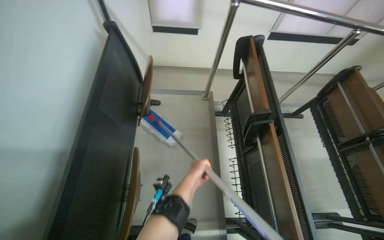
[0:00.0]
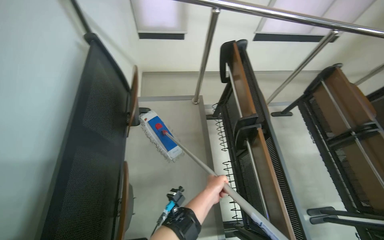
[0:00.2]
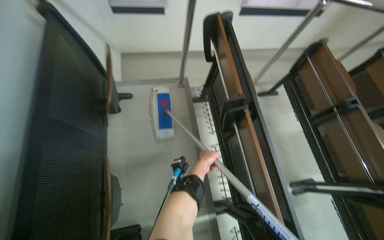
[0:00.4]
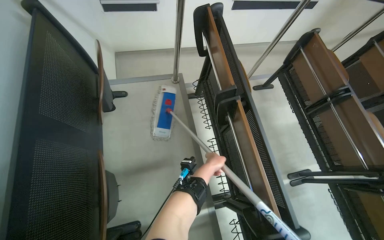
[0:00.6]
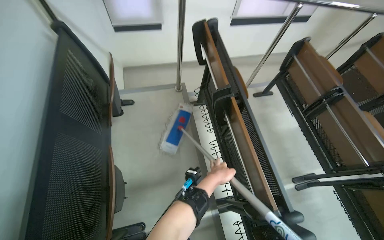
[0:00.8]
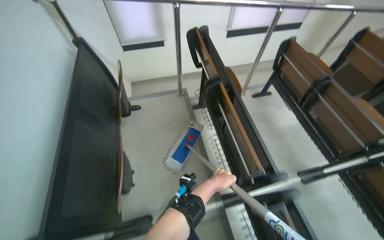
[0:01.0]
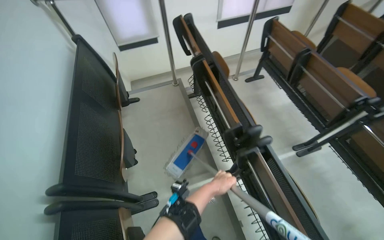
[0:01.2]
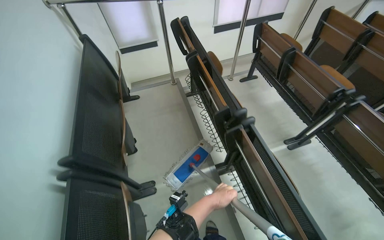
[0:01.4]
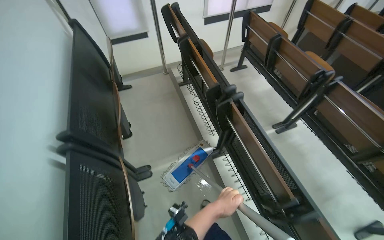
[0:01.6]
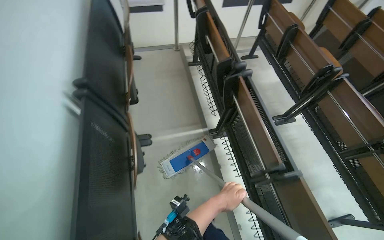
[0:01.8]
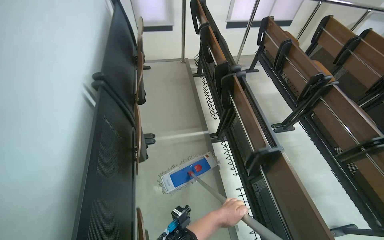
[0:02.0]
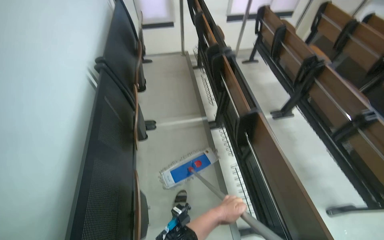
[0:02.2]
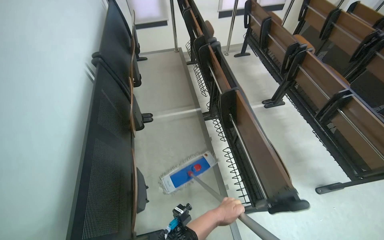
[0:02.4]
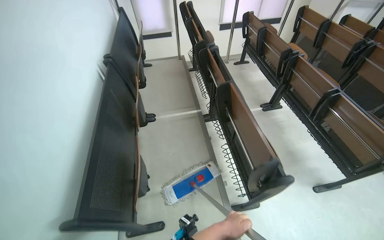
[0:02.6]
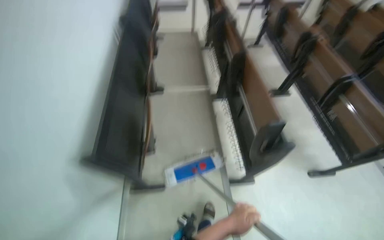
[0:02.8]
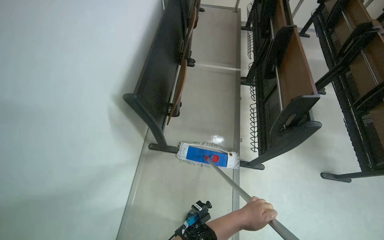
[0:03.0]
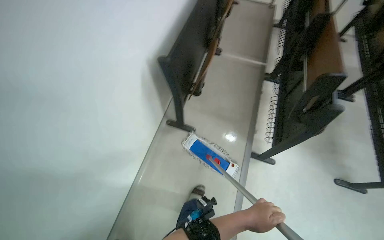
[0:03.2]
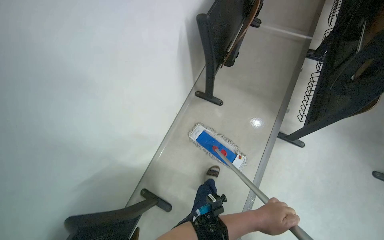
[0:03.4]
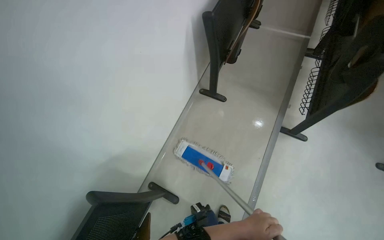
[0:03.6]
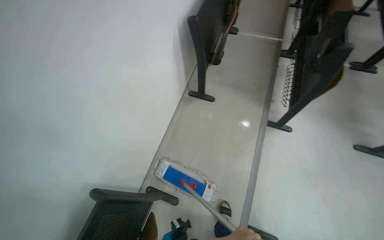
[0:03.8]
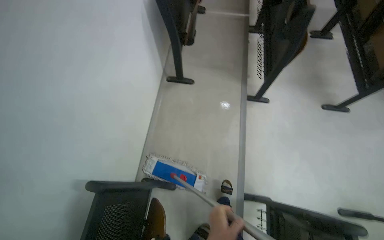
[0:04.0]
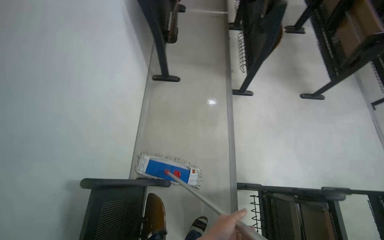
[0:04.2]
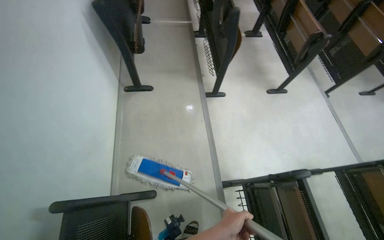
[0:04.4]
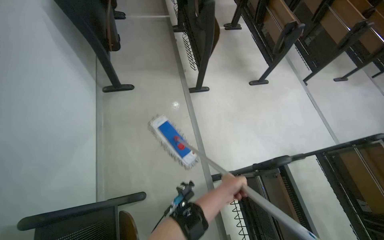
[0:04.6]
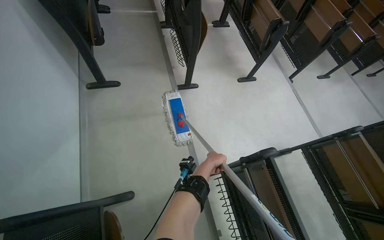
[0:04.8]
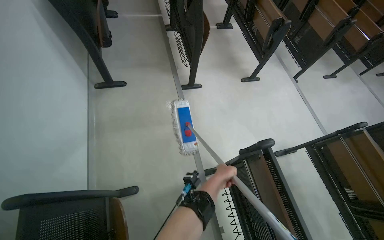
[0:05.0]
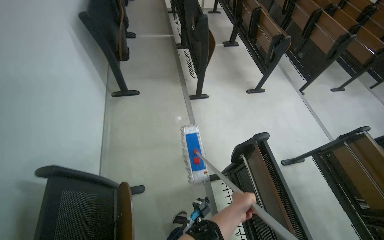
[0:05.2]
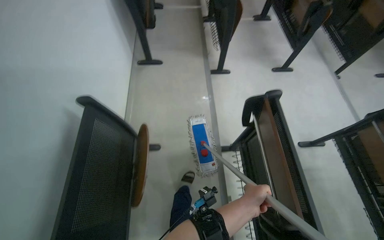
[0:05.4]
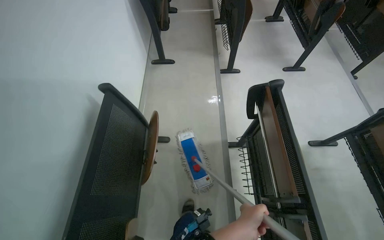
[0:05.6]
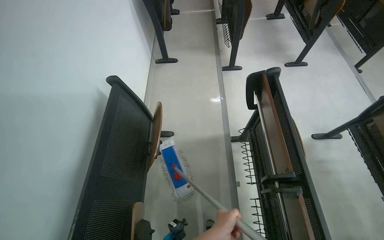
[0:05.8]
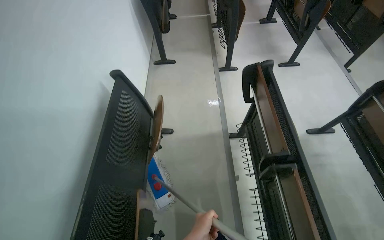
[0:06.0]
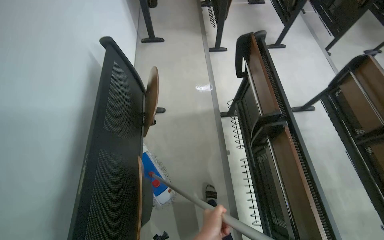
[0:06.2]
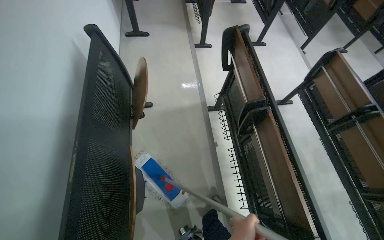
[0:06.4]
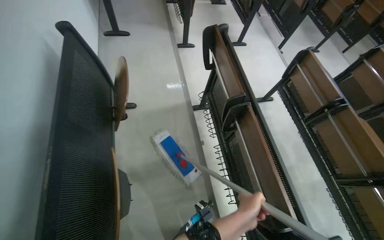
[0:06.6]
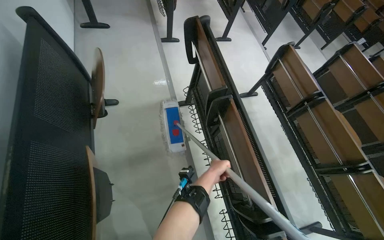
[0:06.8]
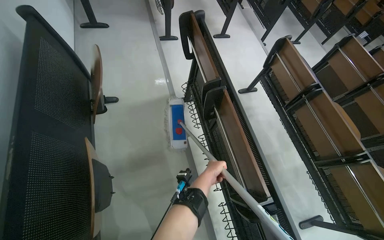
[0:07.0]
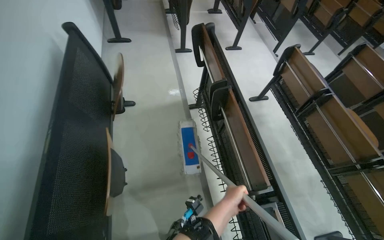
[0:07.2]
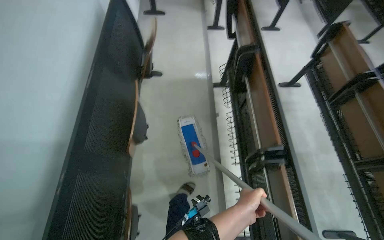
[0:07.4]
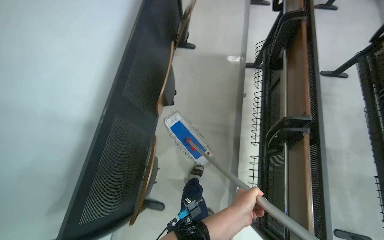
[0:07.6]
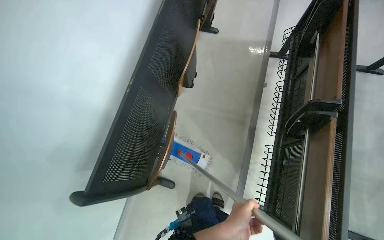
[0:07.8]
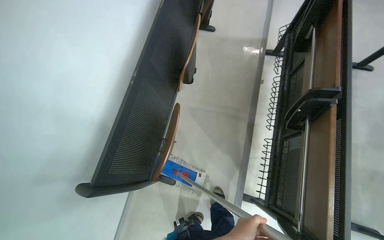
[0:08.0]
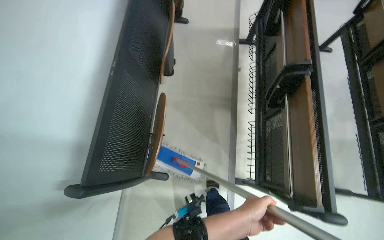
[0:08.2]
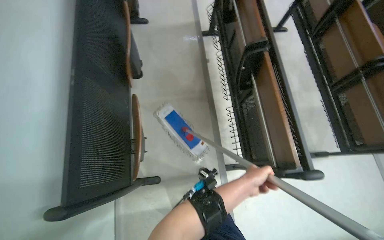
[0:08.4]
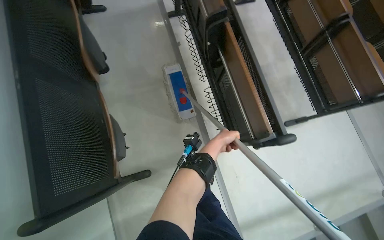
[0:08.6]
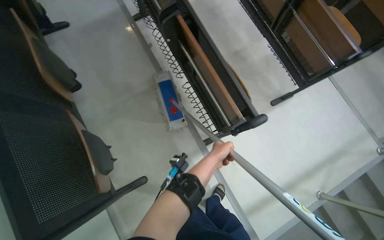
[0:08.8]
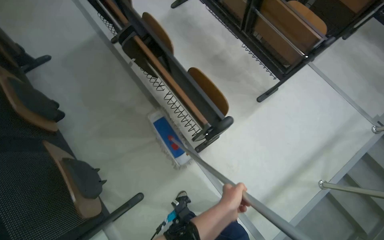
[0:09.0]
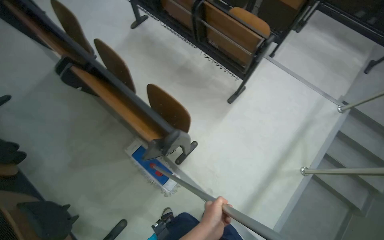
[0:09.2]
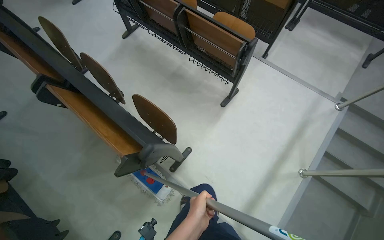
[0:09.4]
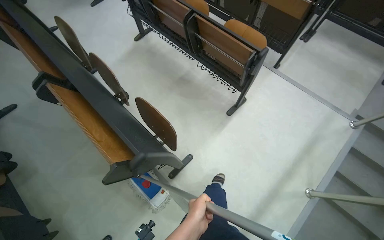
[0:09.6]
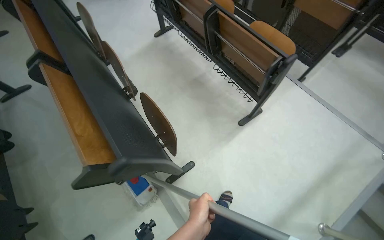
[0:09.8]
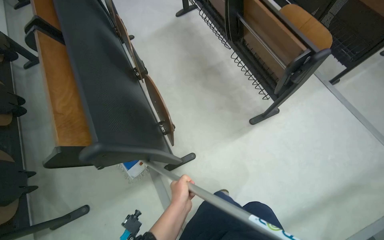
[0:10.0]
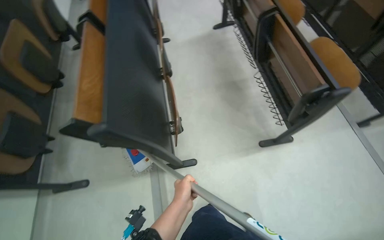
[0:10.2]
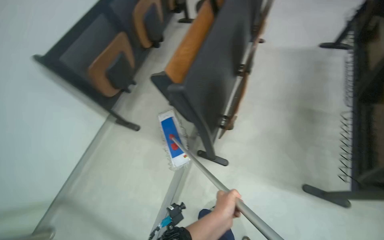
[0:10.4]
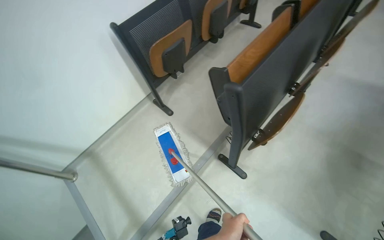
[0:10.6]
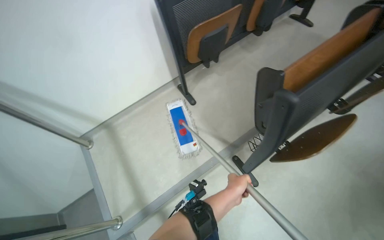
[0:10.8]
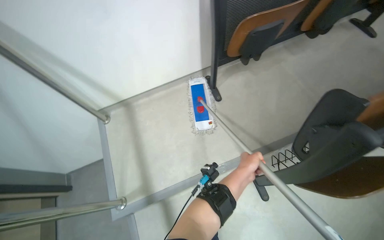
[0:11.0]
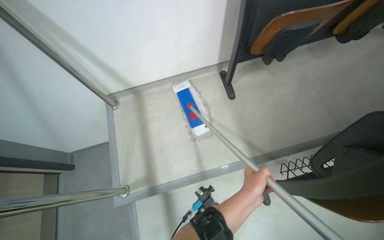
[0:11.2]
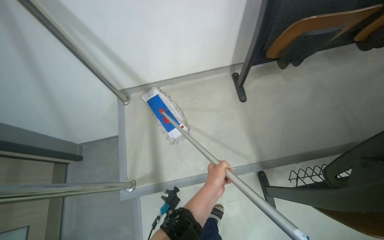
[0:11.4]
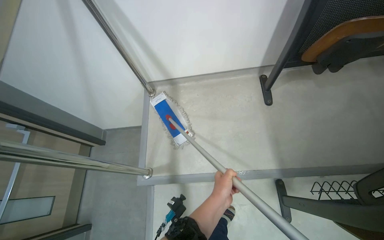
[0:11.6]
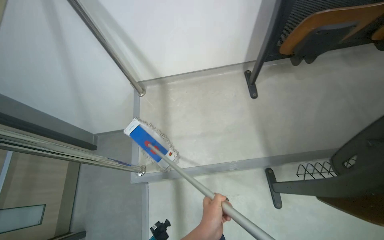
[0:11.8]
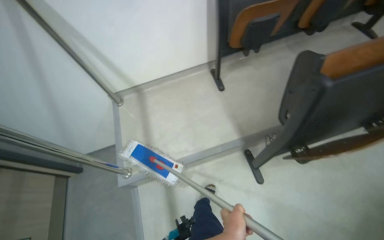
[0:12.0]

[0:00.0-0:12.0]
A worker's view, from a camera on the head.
Job: mopping floor.
The whole recording: Mopping lecture hall floor. The worker mops the floor in the lecture hall, moving the mop between rows of seats.
0.0 to 1.6 s: The wearer moves about 80 cm.
1.6 to 3.0 s: The camera is carried approximately 1 m. The wearer's head swings about 30 degrees to the left.
3.0 to 4.4 s: The wearer moves some 70 cm.
4.4 to 6.0 s: The head travels roughly 70 cm.
6.0 to 7.6 s: The camera is carried roughly 70 cm.
7.6 to 9.0 s: The wearer looks some 50 degrees further to the right.
9.0 to 10.4 s: The camera is carried some 50 cm. The head rotates roughly 60 degrees to the left.
10.4 to 12.0 s: The head turns to the left by approximately 50 degrees.

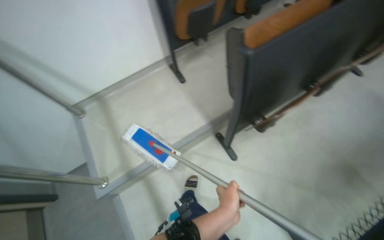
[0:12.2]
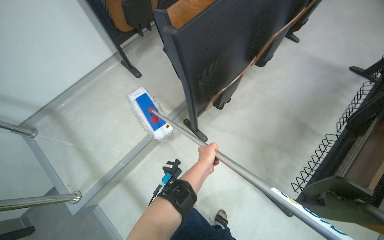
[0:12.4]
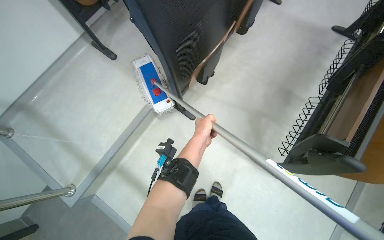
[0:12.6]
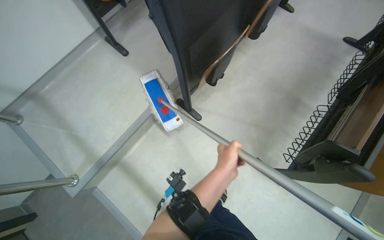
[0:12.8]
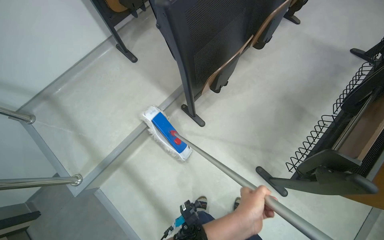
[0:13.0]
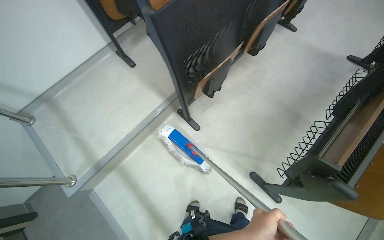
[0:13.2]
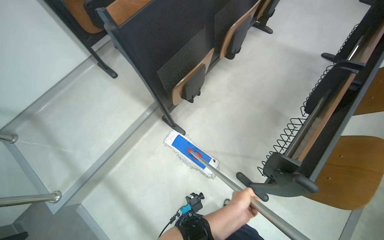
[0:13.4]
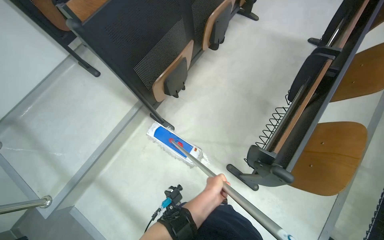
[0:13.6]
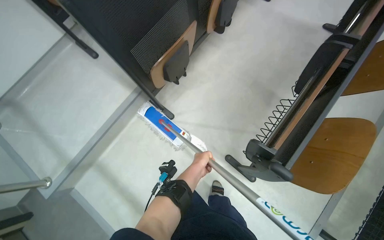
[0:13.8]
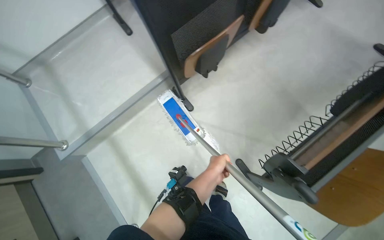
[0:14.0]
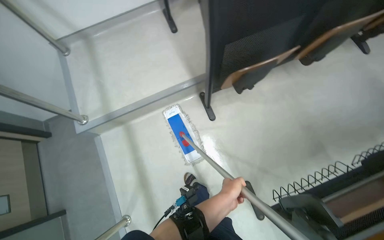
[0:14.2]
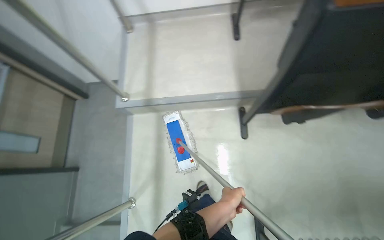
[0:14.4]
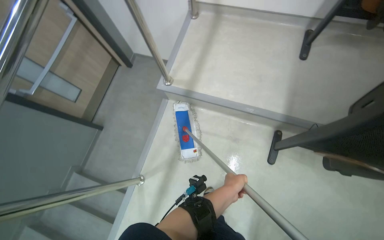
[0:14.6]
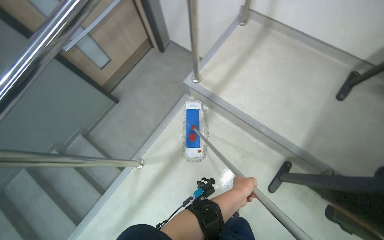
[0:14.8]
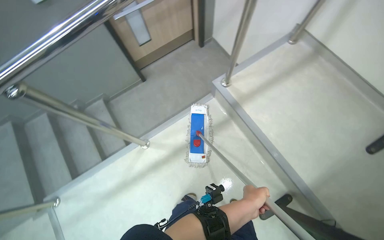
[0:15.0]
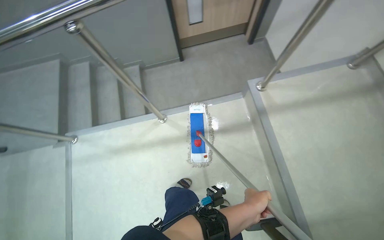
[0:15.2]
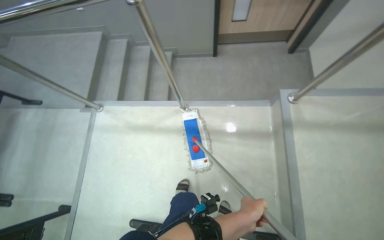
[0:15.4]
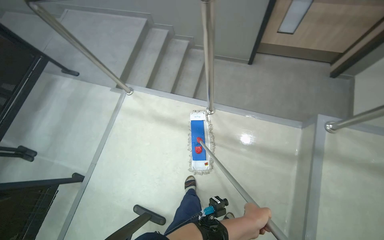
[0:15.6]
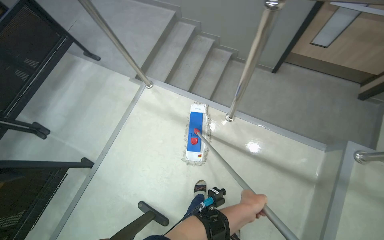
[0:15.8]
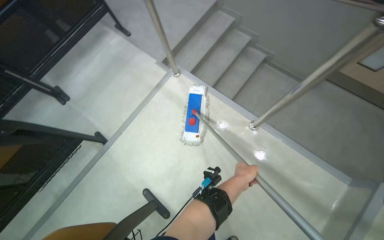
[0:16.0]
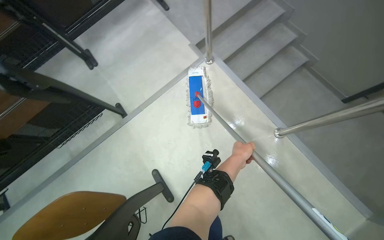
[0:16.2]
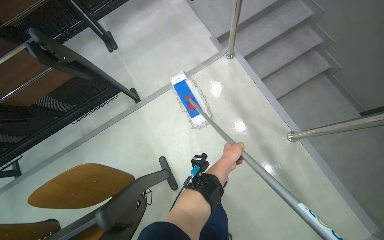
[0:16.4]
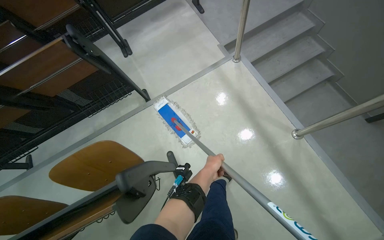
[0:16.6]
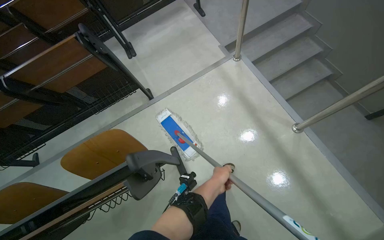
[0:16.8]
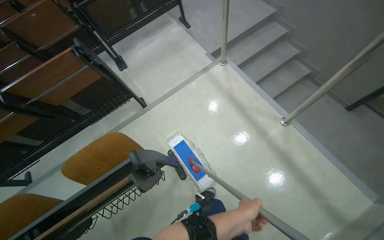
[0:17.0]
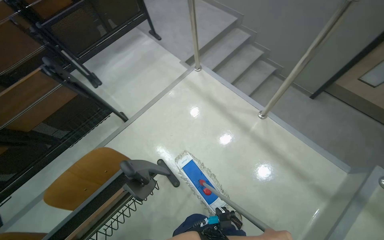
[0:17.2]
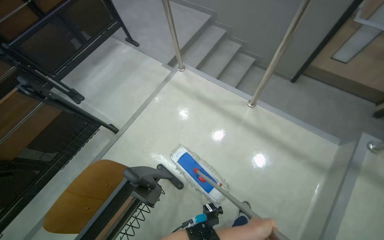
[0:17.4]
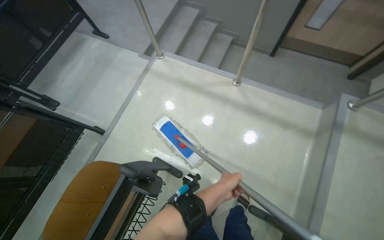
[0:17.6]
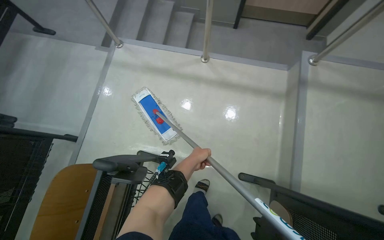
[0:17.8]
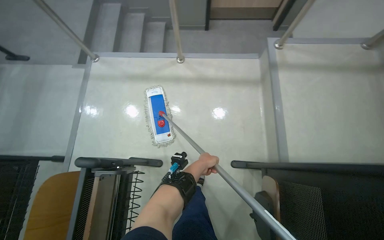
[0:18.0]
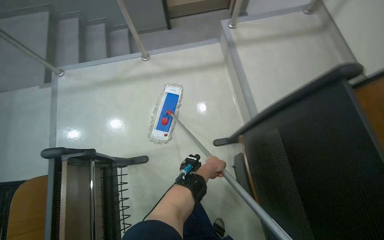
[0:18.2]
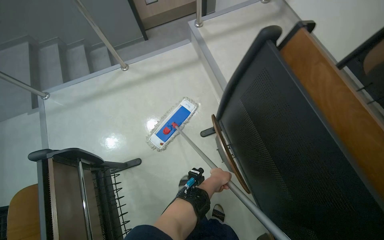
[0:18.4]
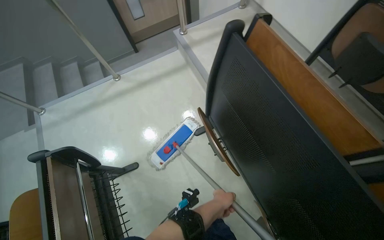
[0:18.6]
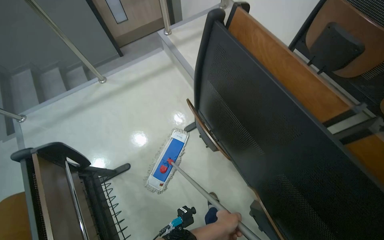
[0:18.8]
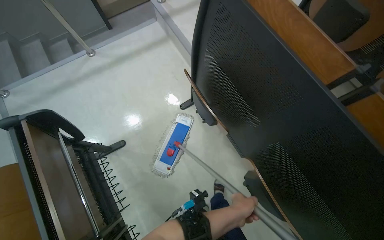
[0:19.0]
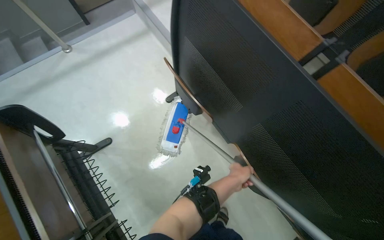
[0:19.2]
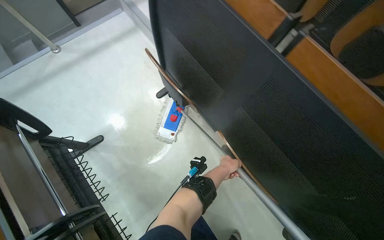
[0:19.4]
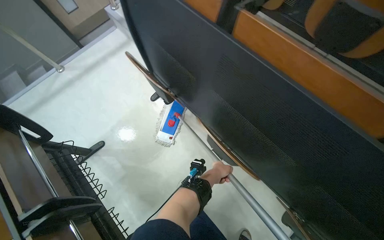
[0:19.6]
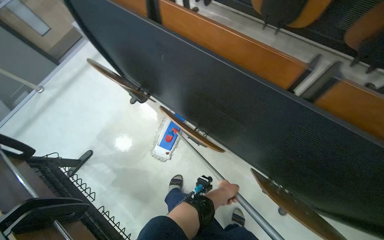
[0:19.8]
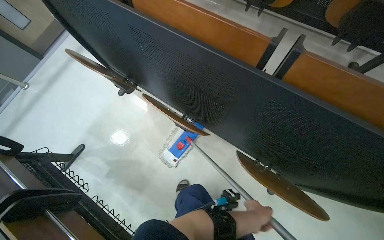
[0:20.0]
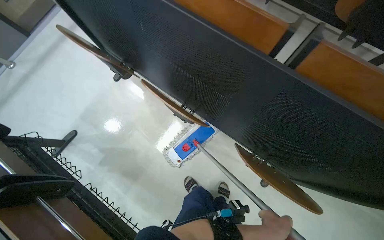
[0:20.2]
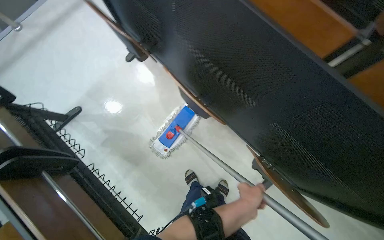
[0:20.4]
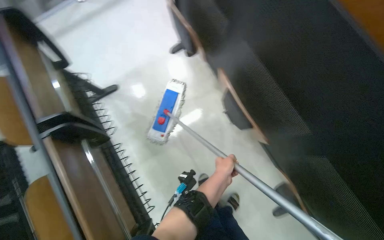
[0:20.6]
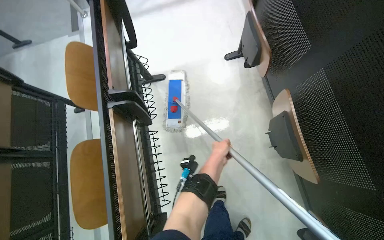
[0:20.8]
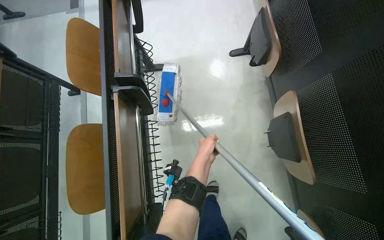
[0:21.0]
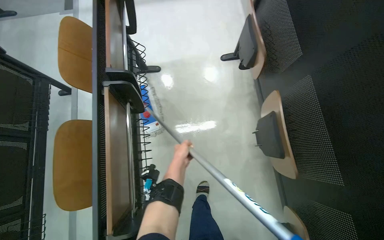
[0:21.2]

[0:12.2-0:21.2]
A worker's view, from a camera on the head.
Job: mopping floor.
The whole recording: Mopping lecture hall floor. The worker mops the floor in the lecture hall, moving the mop between rows of seats.
12.2 to 13.8 s: The camera travels to the right, some 40 cm.
13.8 to 15.2 s: The wearer moves some 40 cm. The wearer looks some 105 degrees further to the left.
15.2 to 16.6 s: The camera is carried about 40 cm. The wearer looks approximately 75 degrees further to the left.
16.6 to 18.2 s: The head travels about 60 cm. The head turns to the right by approximately 75 degrees.
18.2 to 19.8 s: The wearer moves about 90 cm. The scene rotates counterclockwise by about 40 degrees.
19.8 to 21.2 s: The scene turns roughly 25 degrees clockwise in the picture.
